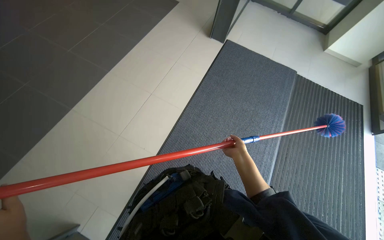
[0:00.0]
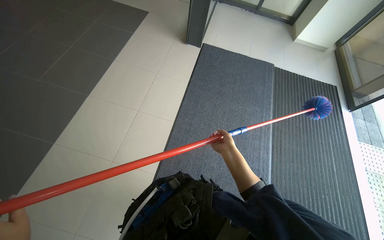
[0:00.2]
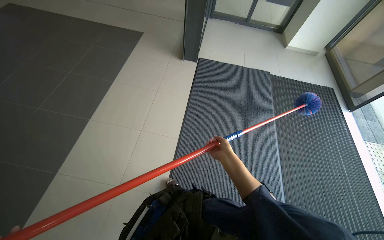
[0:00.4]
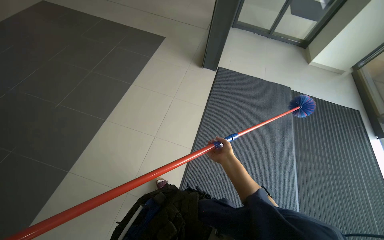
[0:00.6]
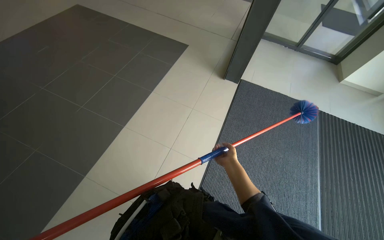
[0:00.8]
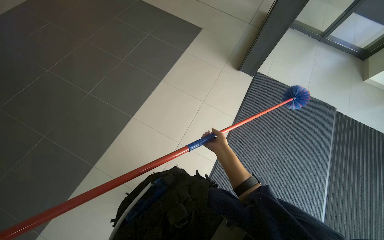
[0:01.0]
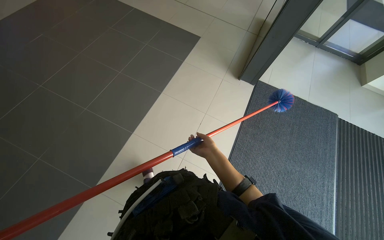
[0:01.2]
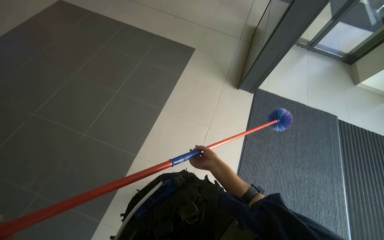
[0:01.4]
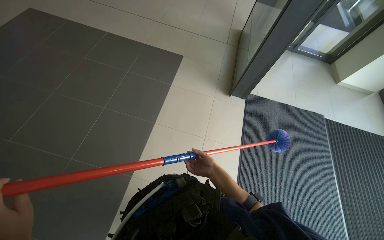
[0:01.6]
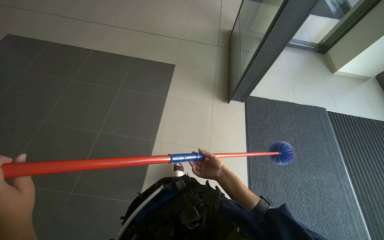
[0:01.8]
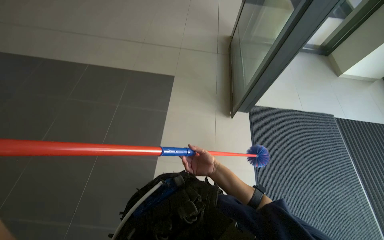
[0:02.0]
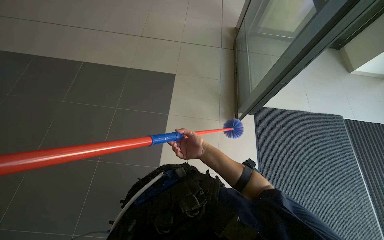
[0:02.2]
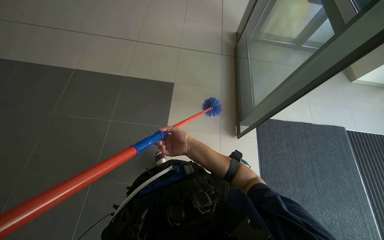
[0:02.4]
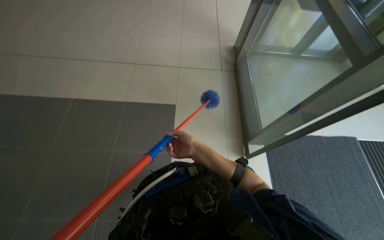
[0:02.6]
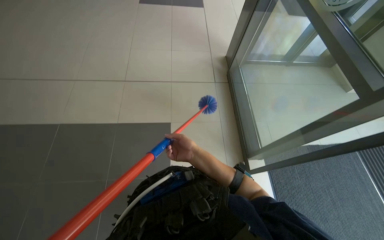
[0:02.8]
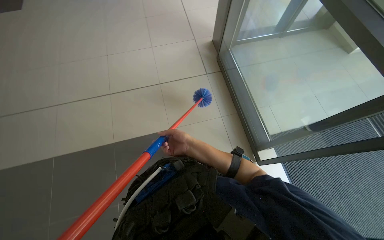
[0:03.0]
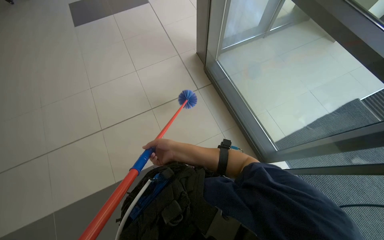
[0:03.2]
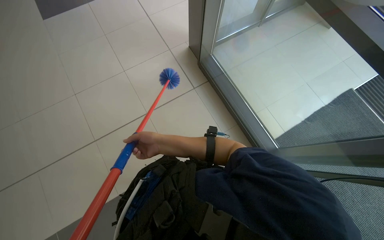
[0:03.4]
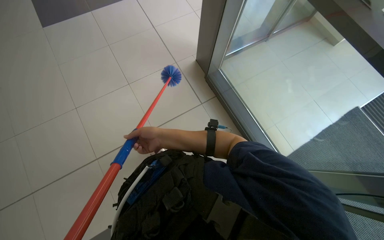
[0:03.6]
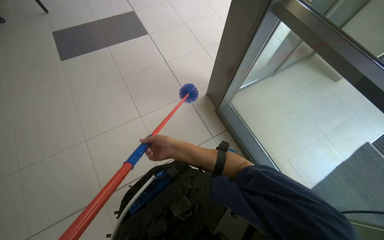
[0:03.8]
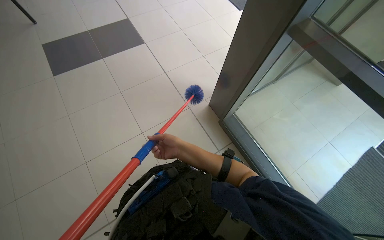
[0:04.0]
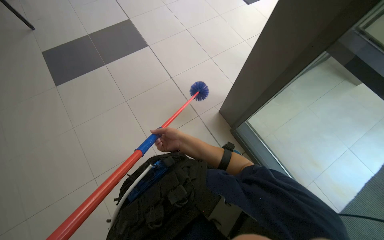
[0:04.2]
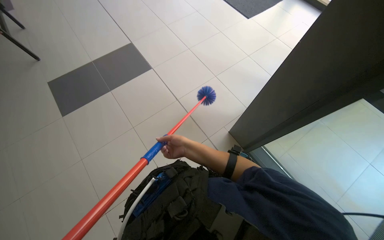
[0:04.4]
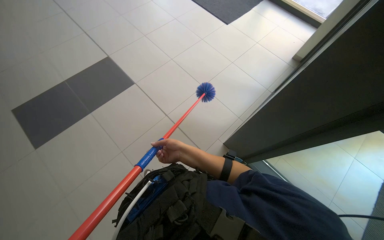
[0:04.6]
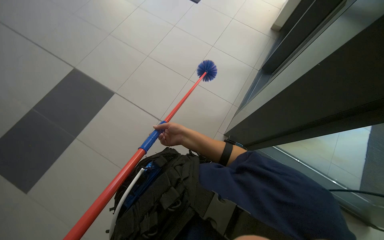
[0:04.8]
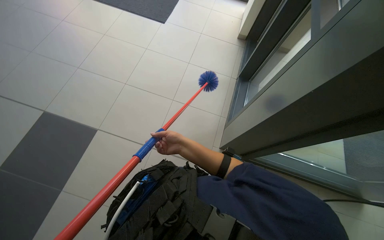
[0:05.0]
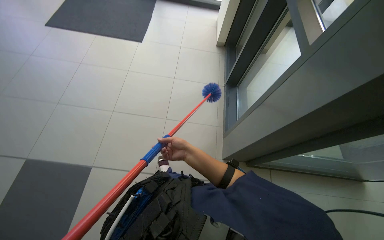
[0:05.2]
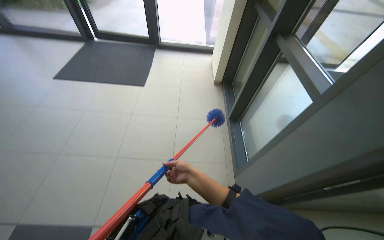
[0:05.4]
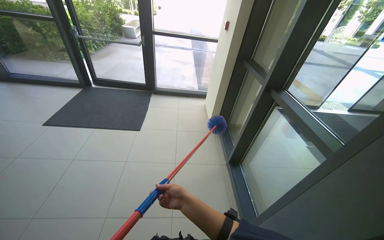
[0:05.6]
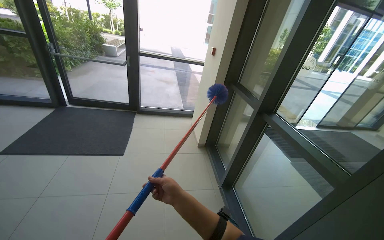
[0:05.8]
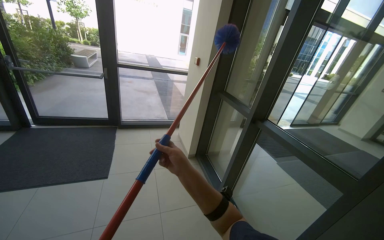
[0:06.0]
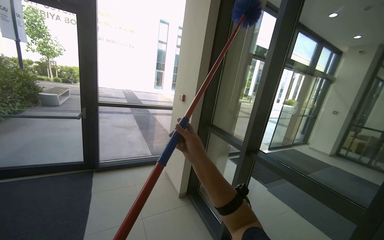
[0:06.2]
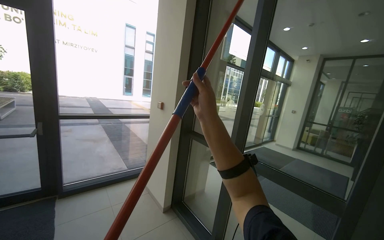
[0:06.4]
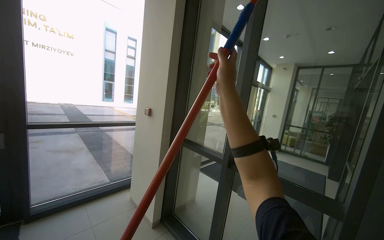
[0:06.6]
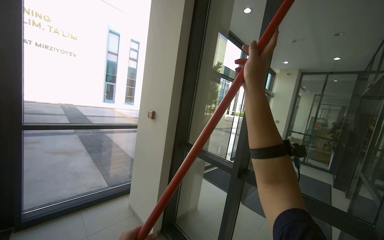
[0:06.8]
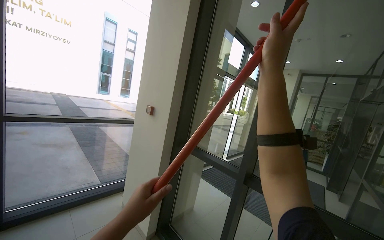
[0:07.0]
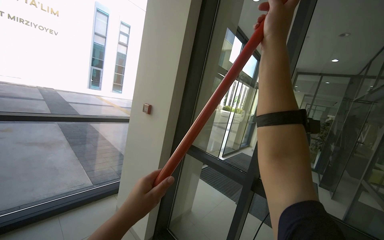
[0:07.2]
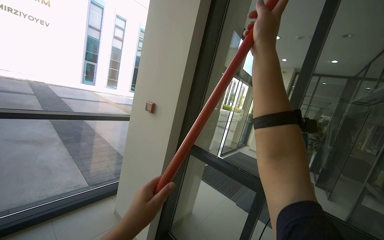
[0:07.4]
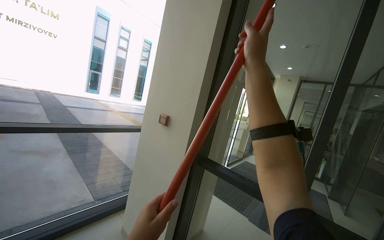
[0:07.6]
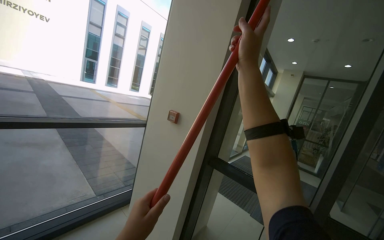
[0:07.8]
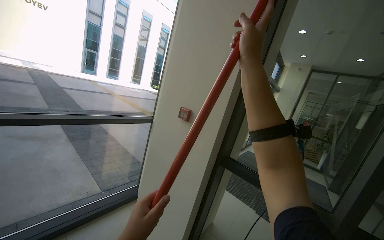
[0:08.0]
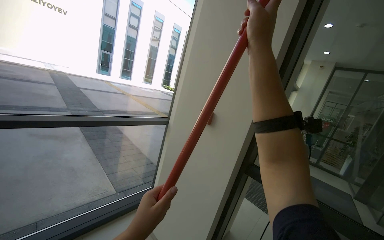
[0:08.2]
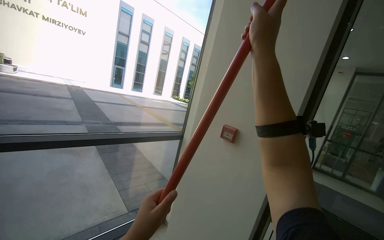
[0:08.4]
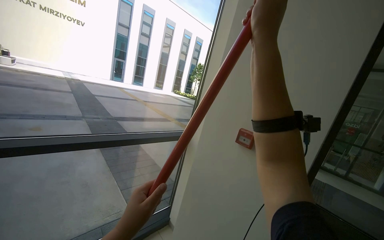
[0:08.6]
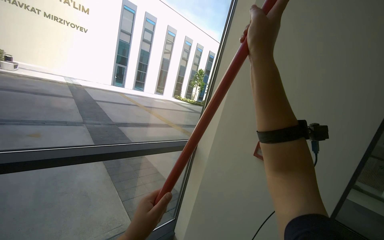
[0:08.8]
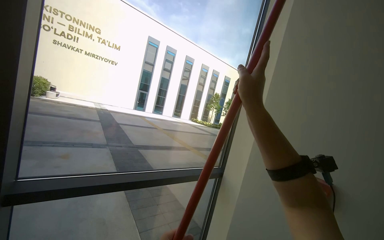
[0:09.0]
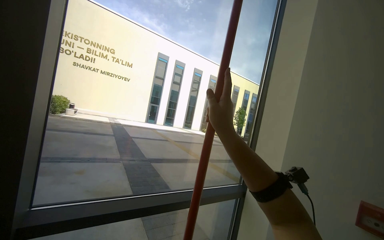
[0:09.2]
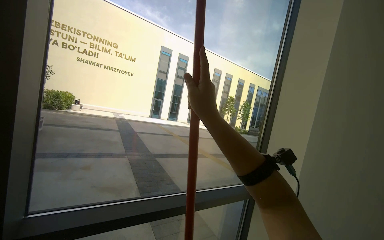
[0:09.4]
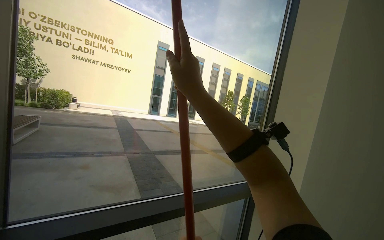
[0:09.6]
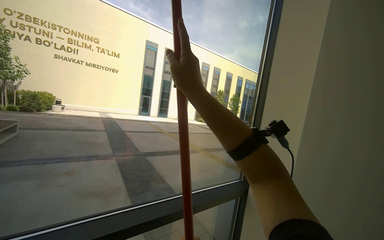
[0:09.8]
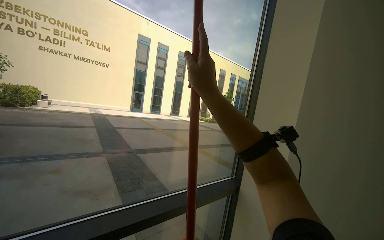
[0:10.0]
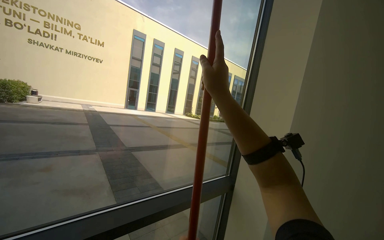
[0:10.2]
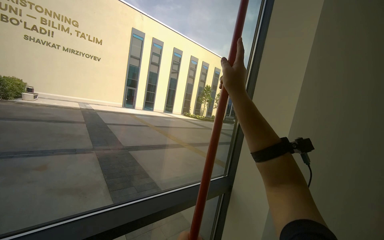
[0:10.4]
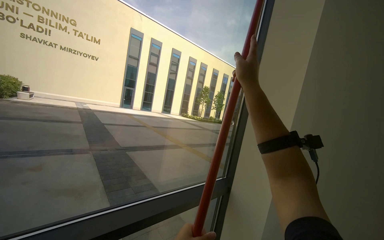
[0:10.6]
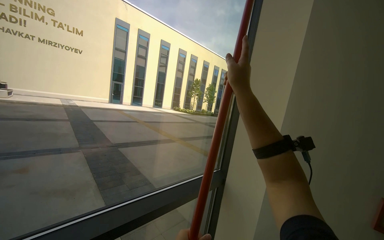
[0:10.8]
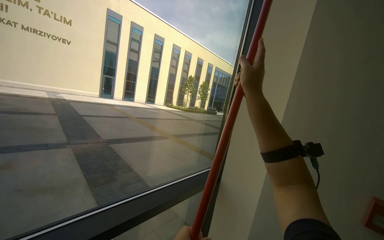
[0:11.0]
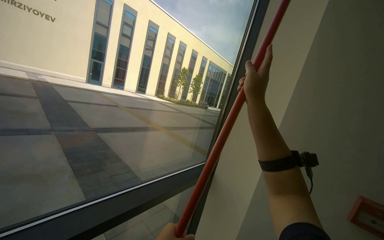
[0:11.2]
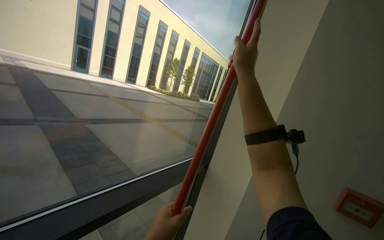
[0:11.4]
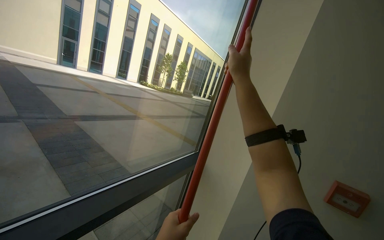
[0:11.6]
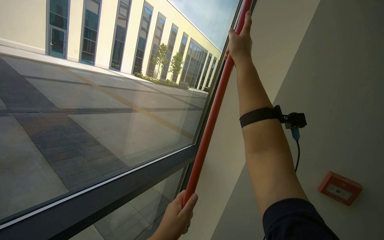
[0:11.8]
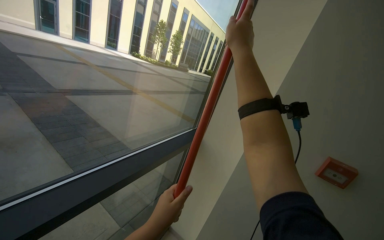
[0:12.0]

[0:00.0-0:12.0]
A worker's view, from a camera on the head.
Job: cleaning windows.
The whole recording: Dusting glass entrance doors and frames. The worker uses a long-handled duster to clean dust from the glass entrance doors and their frames.
0:00.0 to 0:01.6: The camera is carried some 1 m.
0:01.6 to 0:03.0: The camera is carried some 40 cm.
0:03.0 to 0:04.4: The head travels approximately 50 cm.
0:04.4 to 0:06.0: The camera travels some 70 cm. The wearer's head swings about 40 degrees to the right. The camera pitches upward, by about 30 degrees.
0:06.0 to 0:07.6: The camera travels about 90 cm. The view pans to the right by approximately 30 degrees. The view tilts approximately 15 degrees upward.
0:07.6 to 0:09.0: The head travels about 70 cm.
0:09.0 to 0:10.4: The right hand is displaced farther from the camera by about 40 cm, and travels to the left and back again, roughly 25 cm each way.
0:10.4 to 0:12.0: The view pans to the right by about 20 degrees. The view tilts roughly 20 degrees downward.

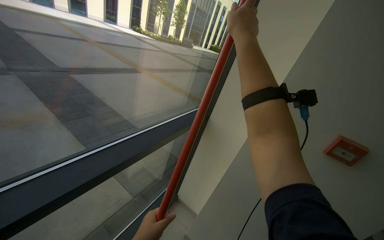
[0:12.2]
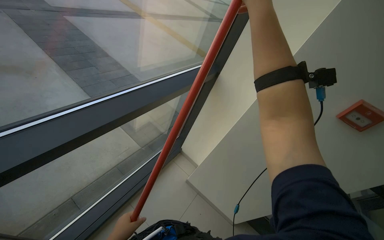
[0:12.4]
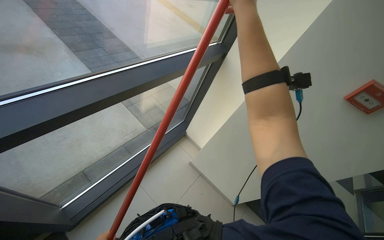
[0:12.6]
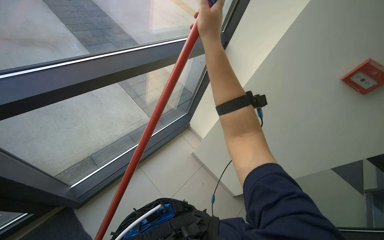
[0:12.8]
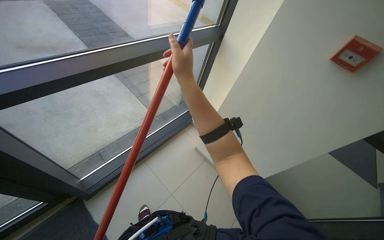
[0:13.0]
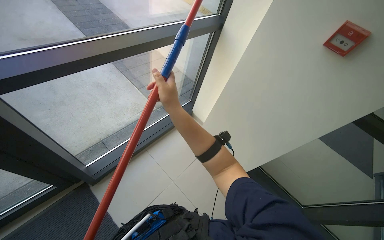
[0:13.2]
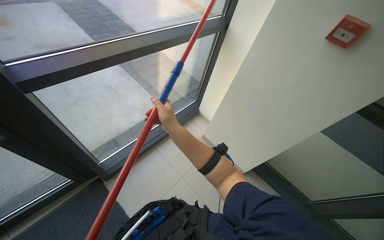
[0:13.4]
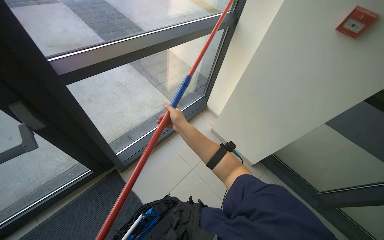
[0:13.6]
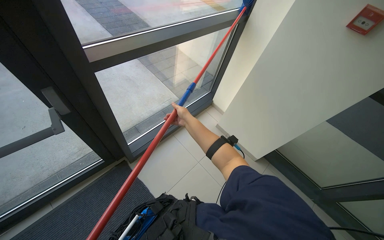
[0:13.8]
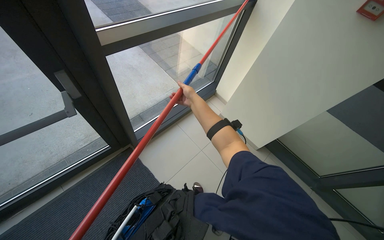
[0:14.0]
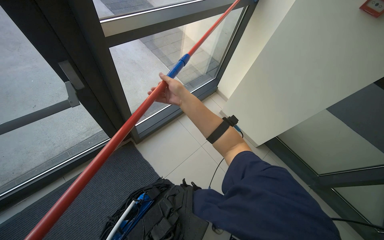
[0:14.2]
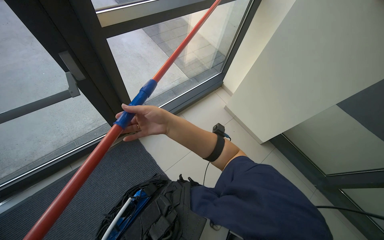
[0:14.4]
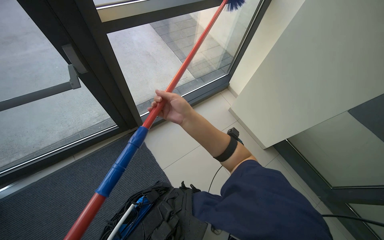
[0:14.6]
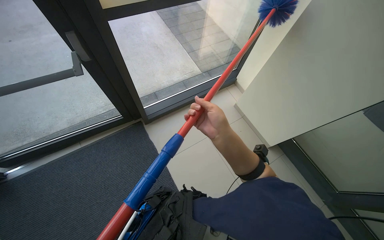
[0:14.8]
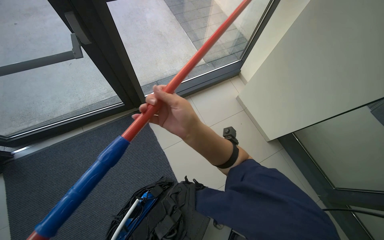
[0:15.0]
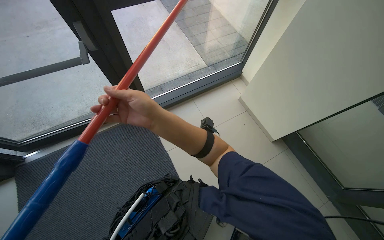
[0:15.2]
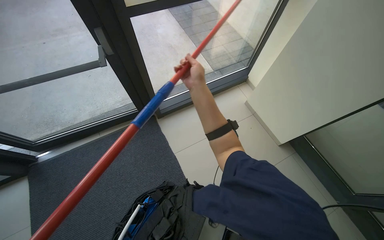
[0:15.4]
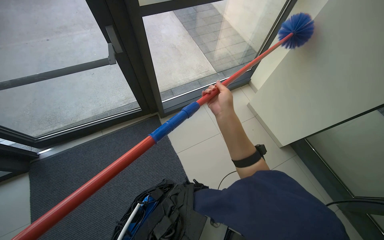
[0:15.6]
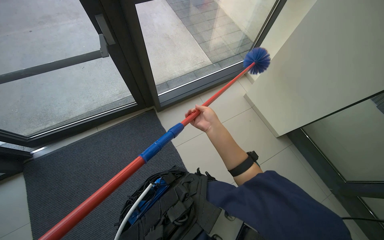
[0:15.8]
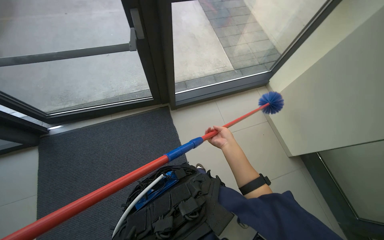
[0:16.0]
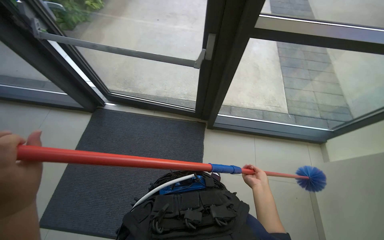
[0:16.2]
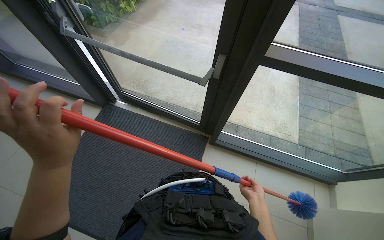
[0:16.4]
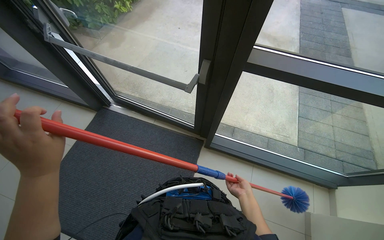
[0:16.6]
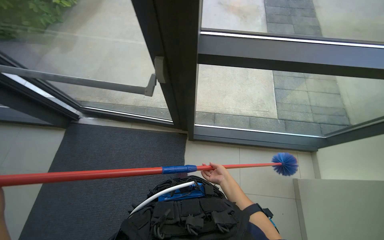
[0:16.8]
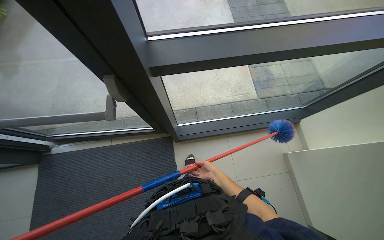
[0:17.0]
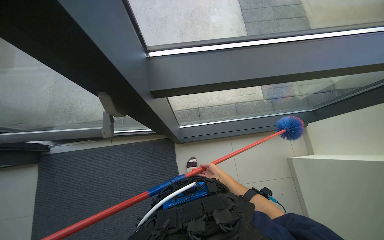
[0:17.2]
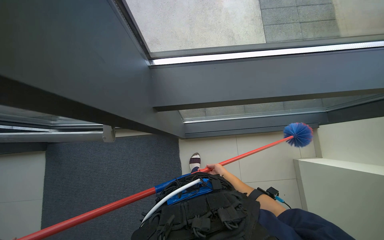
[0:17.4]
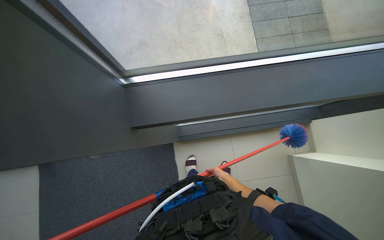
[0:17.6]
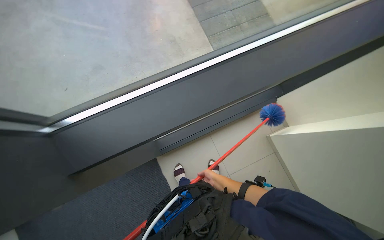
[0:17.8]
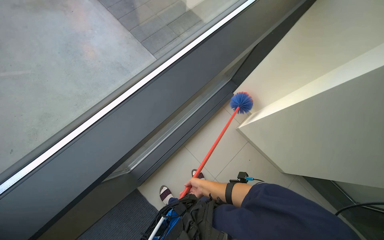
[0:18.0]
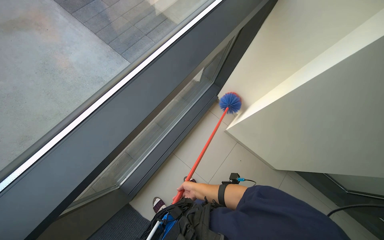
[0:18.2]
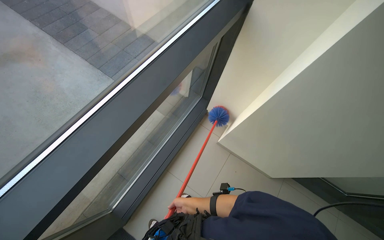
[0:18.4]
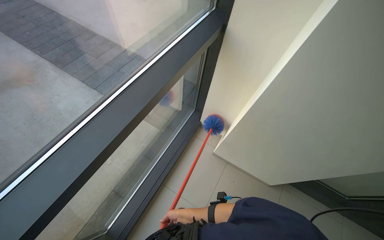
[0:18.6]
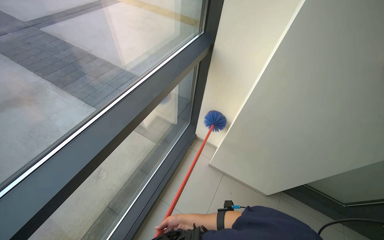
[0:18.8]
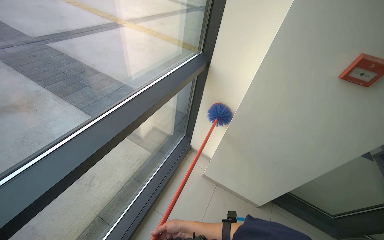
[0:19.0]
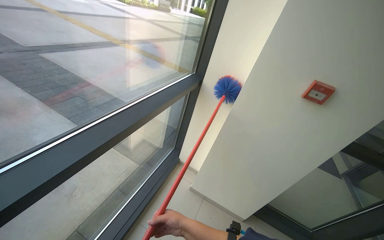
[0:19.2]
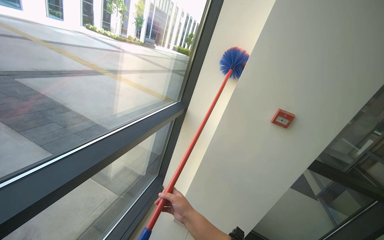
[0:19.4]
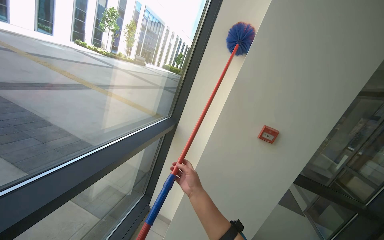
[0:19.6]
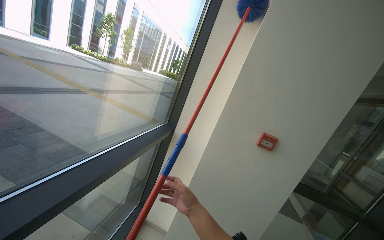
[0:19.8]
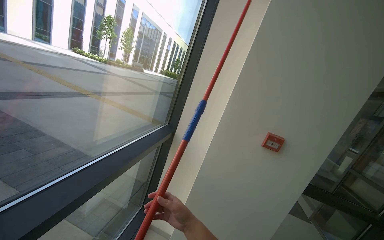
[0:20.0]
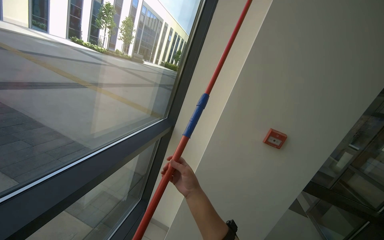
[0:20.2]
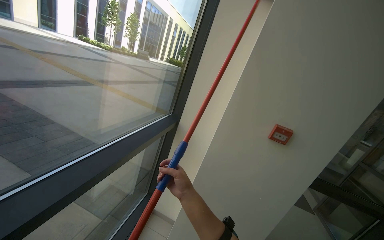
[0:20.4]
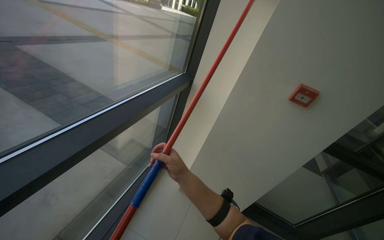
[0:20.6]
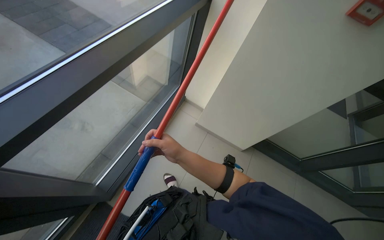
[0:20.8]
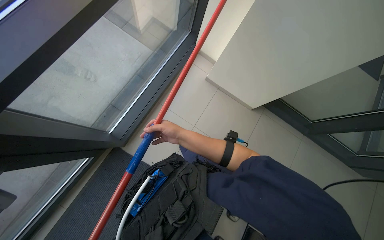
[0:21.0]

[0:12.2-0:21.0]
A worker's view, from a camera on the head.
Job: cleaning windows.
The whole recording: Dusting glass entrance doors and frames. The worker uses a long-handled duster to clean dust from the glass entrance doors and their frames.
0:12.2 to 0:13.6: The wearer looks roughly 25 degrees further downward. The right hand moves down the picture, about 60 cm.
0:13.6 to 0:15.2: The wearer's head swings some 20 degrees to the left. The right hand goes approximately 30 cm nearer to the camera.
0:15.2 to 0:16.6: The wearer's head swings roughly 45 degrees to the left.
0:16.6 to 0:18.0: The head travels some 40 cm. The head turns to the right by approximately 65 degrees.
0:18.0 to 0:19.6: The head travels about 50 cm. The head turns to the right by some 30 degrees. The view tips upward by some 55 degrees.
0:19.6 to 0:21.0: The view pans to the left by approximately 20 degrees. The view tilts roughly 60 degrees downward.
